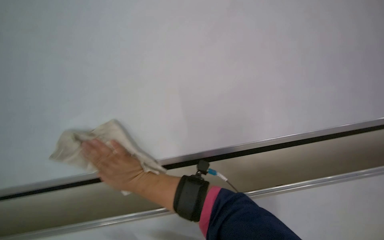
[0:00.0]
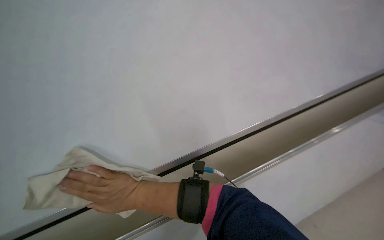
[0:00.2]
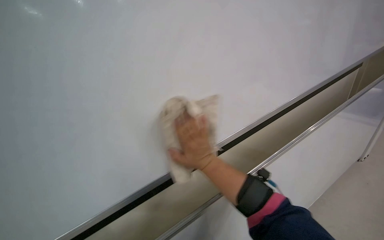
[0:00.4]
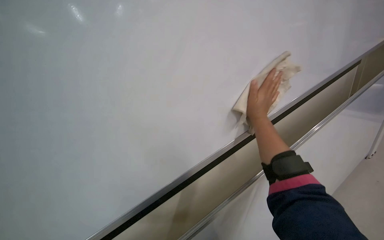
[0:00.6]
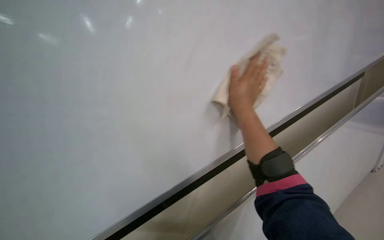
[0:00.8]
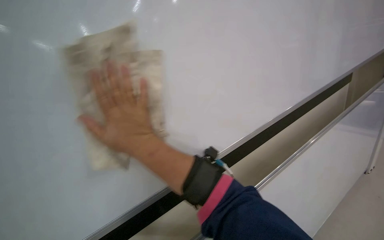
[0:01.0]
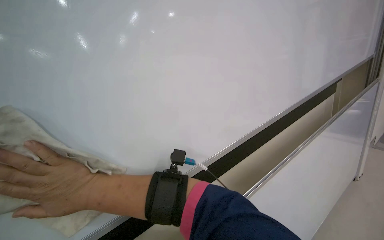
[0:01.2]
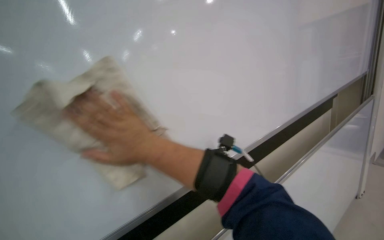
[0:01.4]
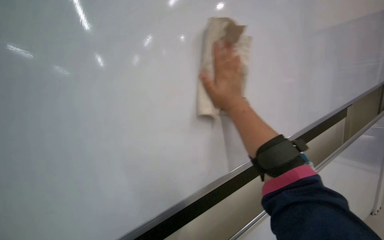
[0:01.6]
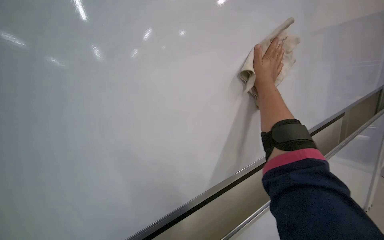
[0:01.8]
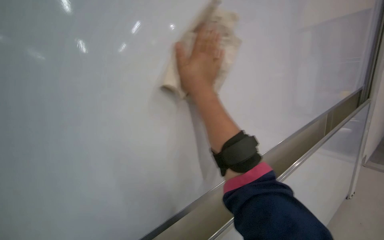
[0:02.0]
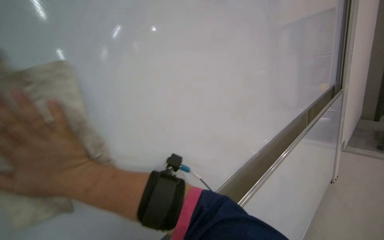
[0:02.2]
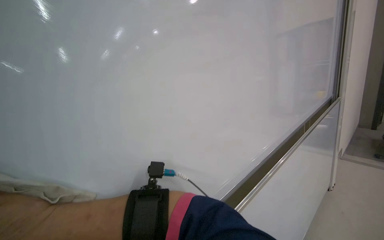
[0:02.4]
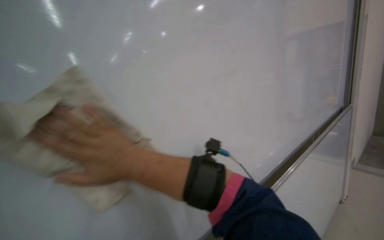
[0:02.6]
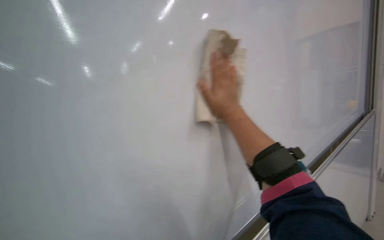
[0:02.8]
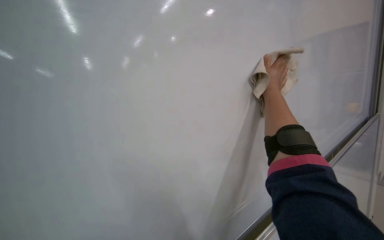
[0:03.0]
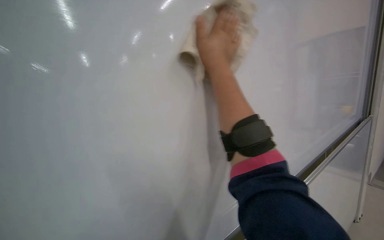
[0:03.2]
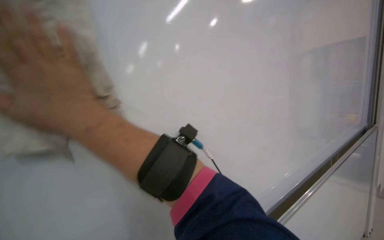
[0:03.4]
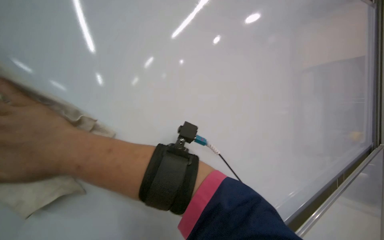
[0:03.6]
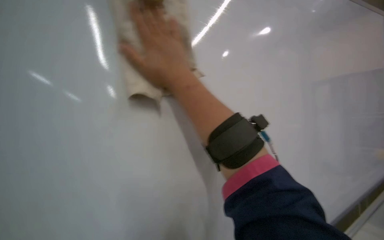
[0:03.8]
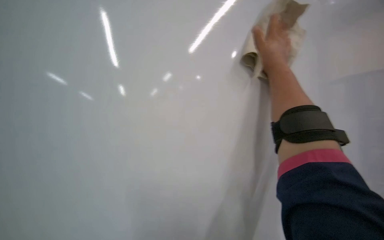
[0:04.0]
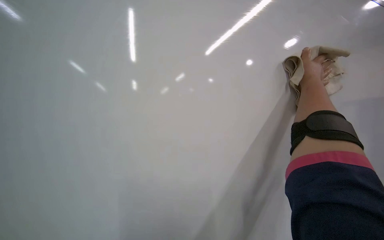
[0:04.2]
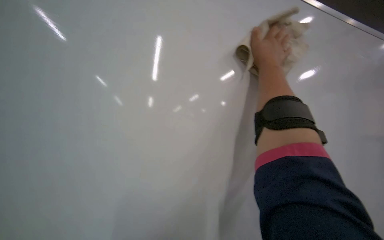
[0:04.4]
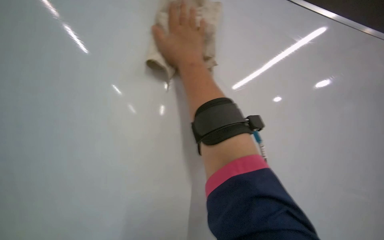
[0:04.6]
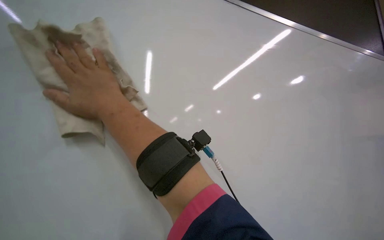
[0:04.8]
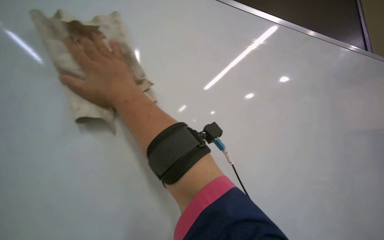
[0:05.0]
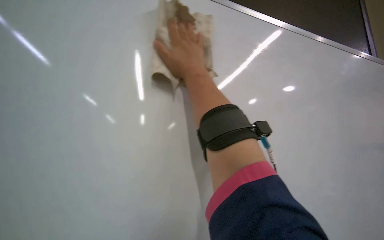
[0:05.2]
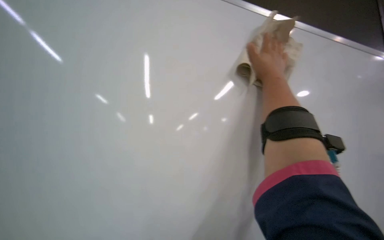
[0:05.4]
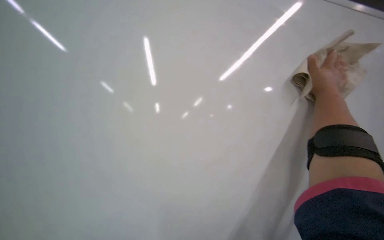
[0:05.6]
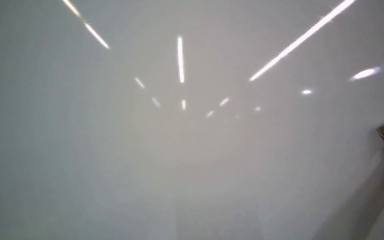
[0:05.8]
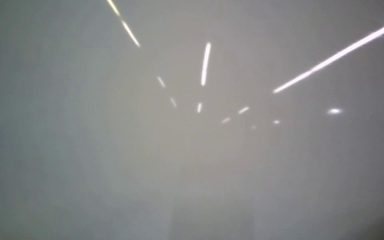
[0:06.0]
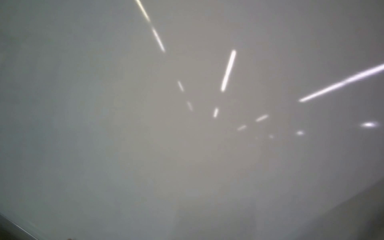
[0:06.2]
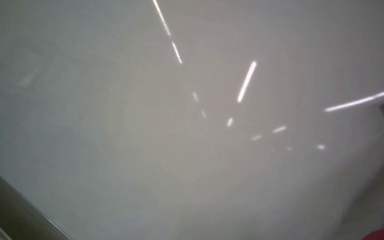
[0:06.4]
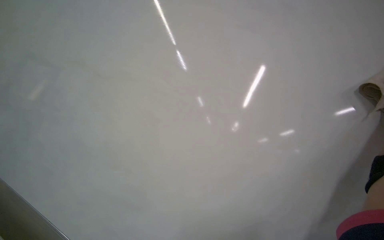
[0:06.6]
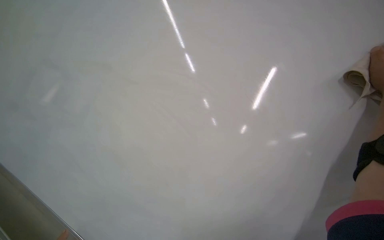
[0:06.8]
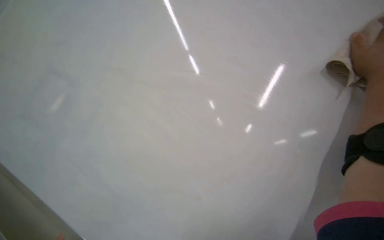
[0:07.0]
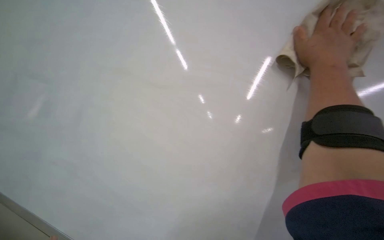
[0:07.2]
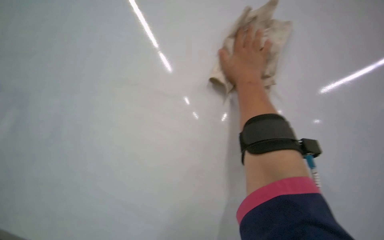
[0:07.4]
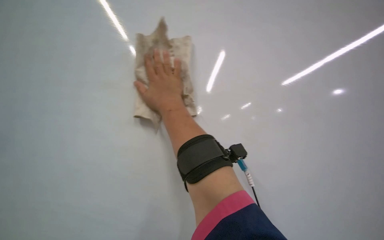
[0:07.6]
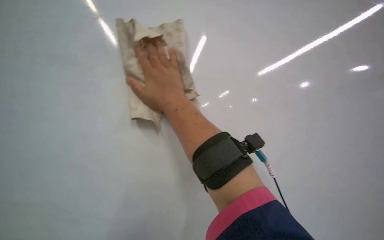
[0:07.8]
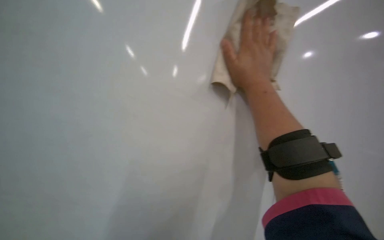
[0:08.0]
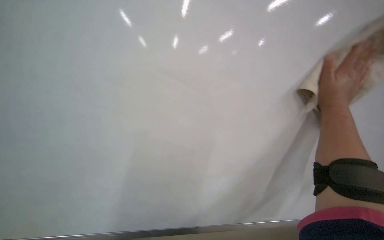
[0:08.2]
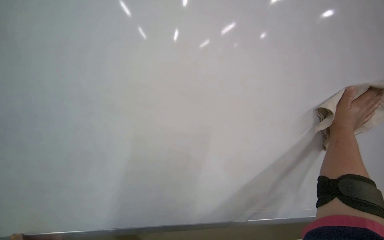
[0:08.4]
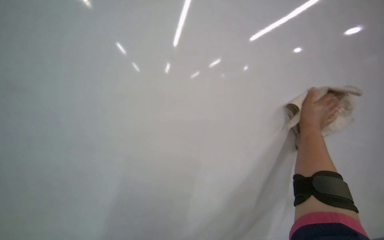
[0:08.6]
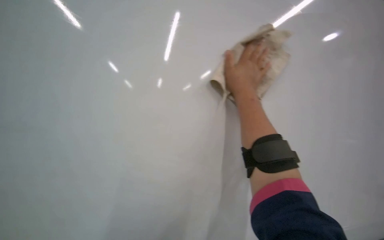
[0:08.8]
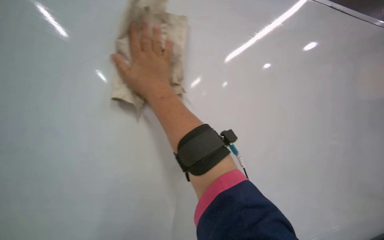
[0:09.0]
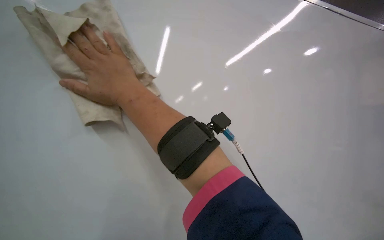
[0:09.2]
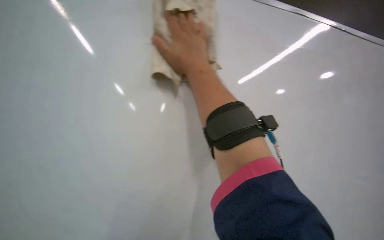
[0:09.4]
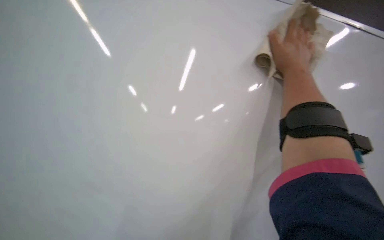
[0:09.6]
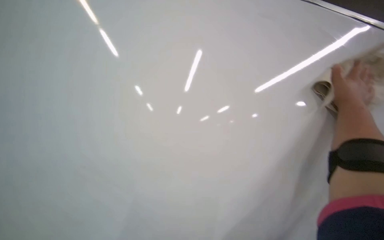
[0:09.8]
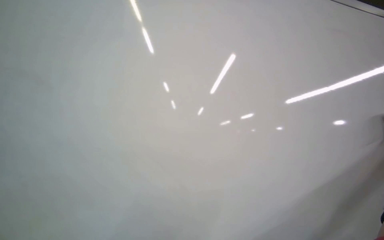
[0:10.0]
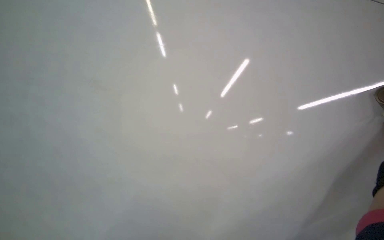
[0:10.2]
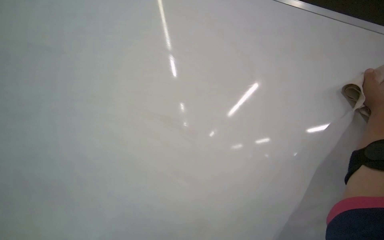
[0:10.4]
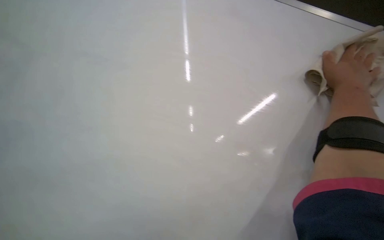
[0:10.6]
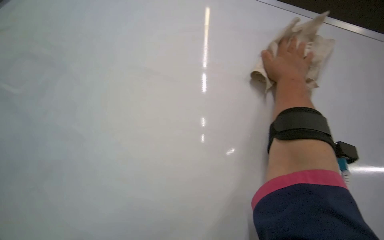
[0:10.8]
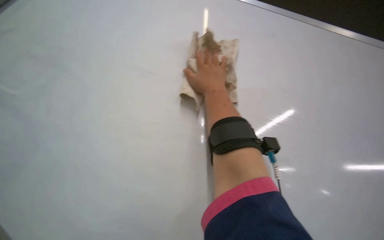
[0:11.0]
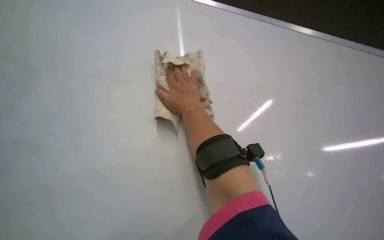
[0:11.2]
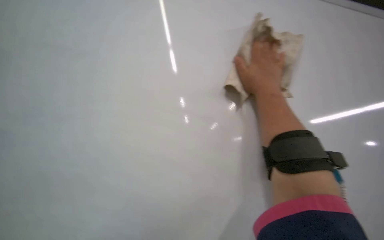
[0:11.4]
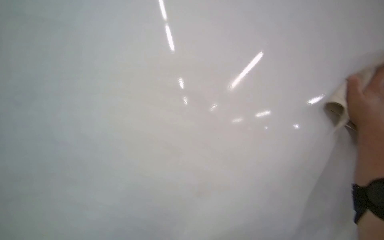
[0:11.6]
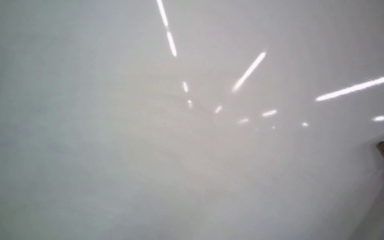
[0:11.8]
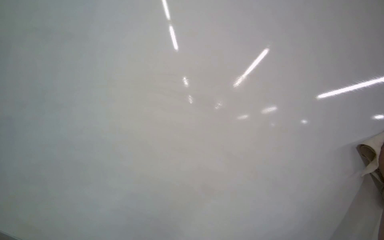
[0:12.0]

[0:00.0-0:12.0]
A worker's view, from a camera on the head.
Job: wiping surfaces.
The whole recording: Cleaning whiteboard. The worker prepares cleaning supplies and wipes the whiteboard with a cloth and cleaner.
0:00.0 to 0:01.6: The view pans to the right by some 20 degrees. The right hand swings left and right, some 40 cm each way, with 2 reversals.
0:01.6 to 0:03.0: The right hand moves left and right over some 50 cm, changing direction 2 times.
0:03.0 to 0:04.4: The view tips upward by roughly 15 degrees. The right hand swings left and right, some 50 cm each way, with 2 reversals.
0:04.4 to 0:06.0: The wearer's head swings about 45 degrees to the left.
0:07.6 to 0:09.0: The view tips downward by some 20 degrees.

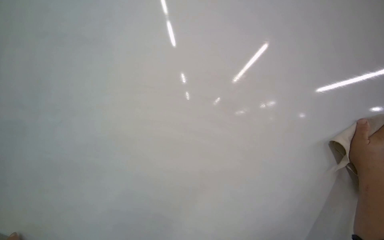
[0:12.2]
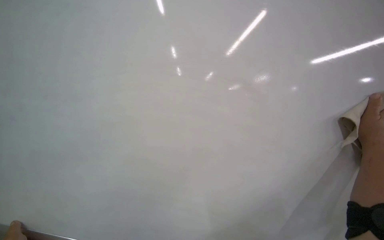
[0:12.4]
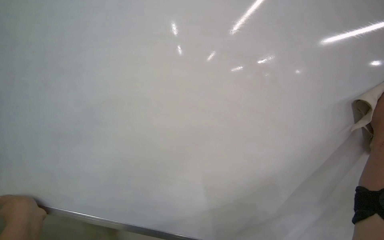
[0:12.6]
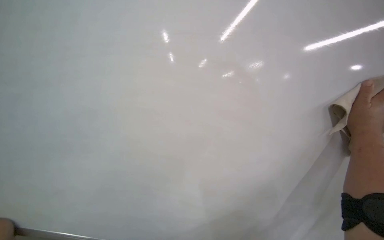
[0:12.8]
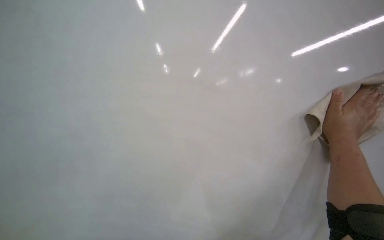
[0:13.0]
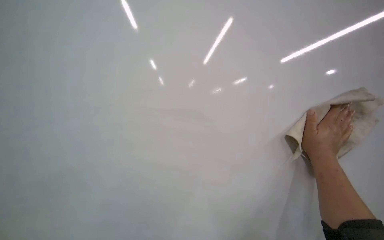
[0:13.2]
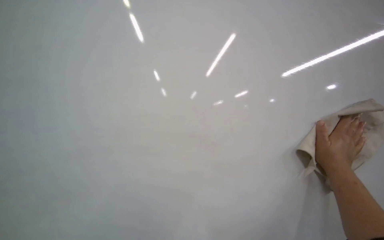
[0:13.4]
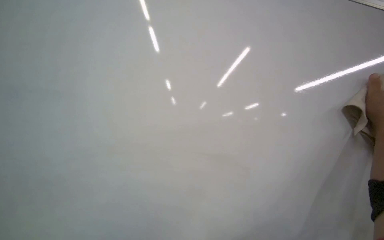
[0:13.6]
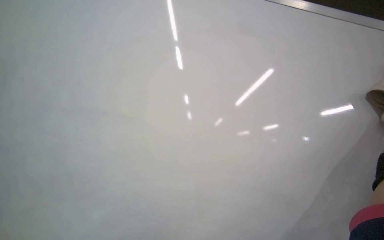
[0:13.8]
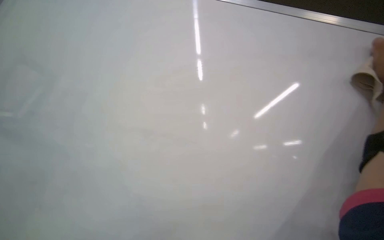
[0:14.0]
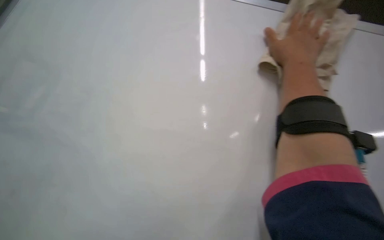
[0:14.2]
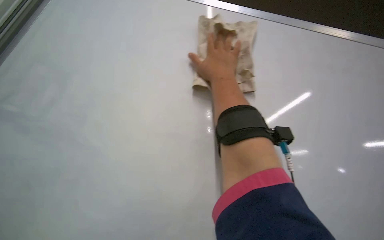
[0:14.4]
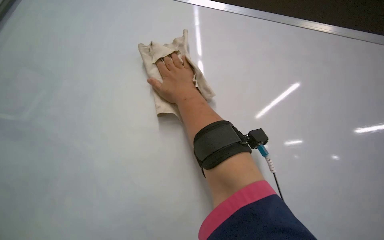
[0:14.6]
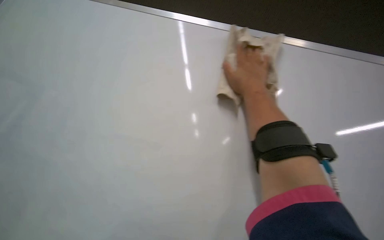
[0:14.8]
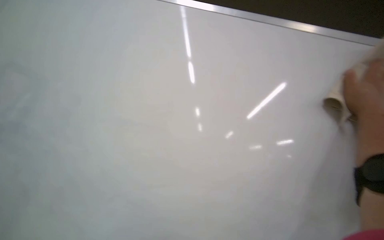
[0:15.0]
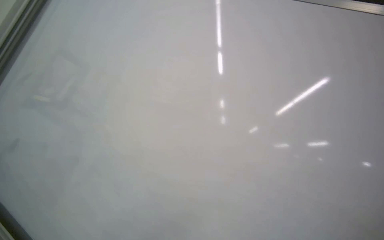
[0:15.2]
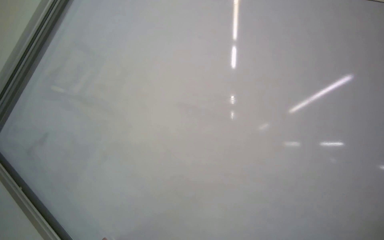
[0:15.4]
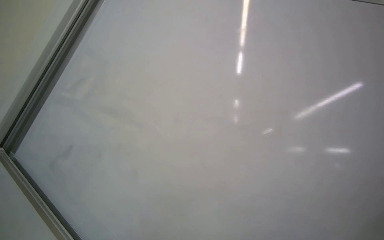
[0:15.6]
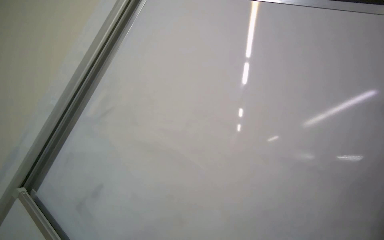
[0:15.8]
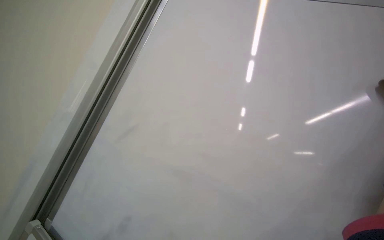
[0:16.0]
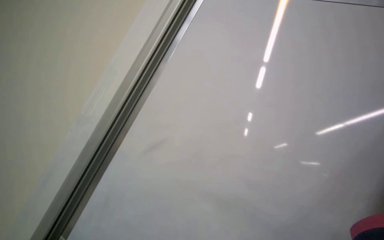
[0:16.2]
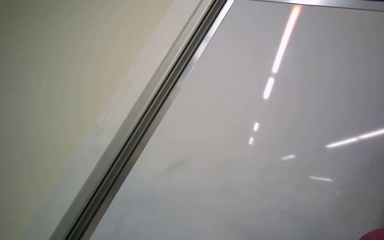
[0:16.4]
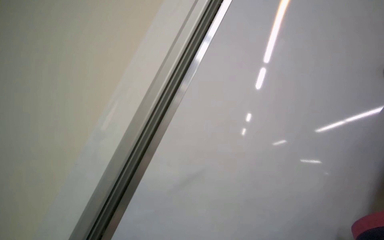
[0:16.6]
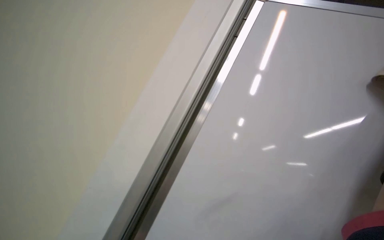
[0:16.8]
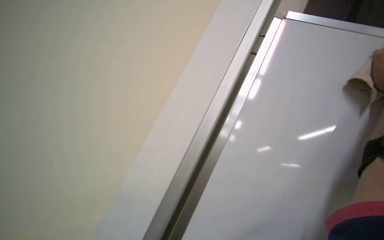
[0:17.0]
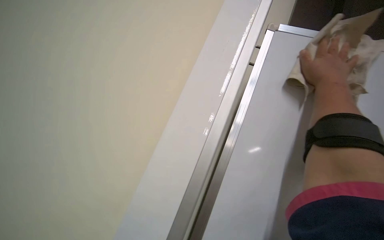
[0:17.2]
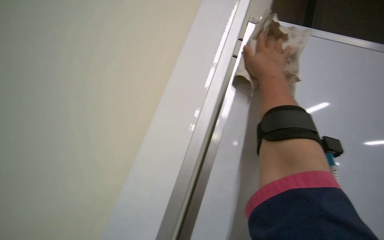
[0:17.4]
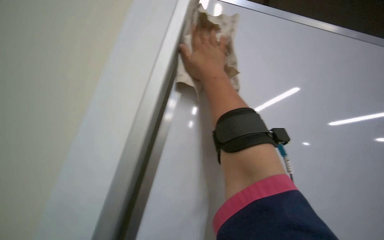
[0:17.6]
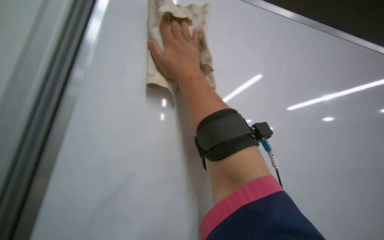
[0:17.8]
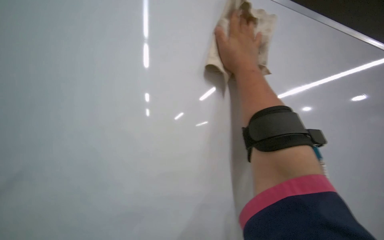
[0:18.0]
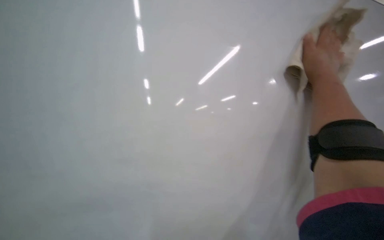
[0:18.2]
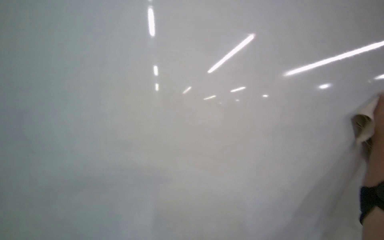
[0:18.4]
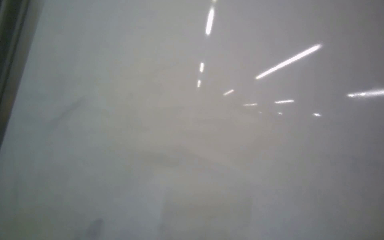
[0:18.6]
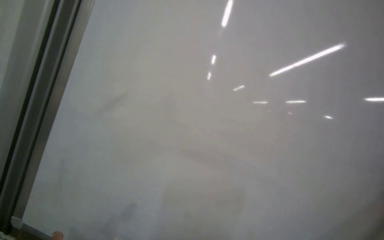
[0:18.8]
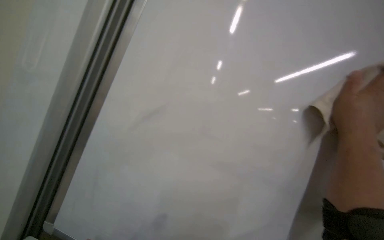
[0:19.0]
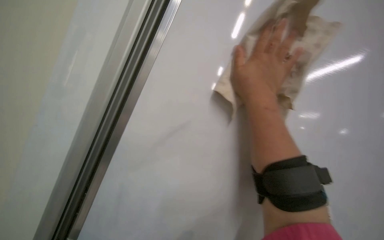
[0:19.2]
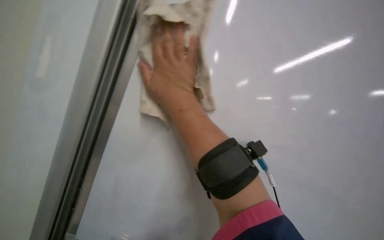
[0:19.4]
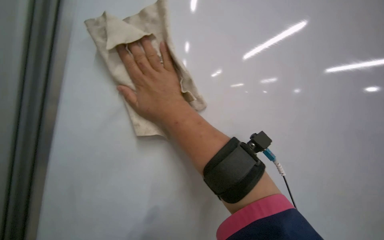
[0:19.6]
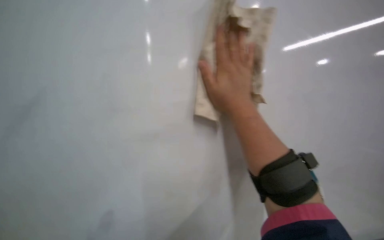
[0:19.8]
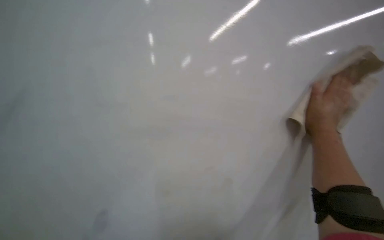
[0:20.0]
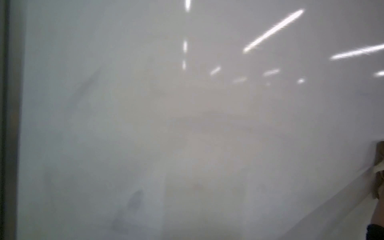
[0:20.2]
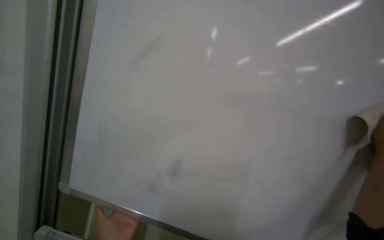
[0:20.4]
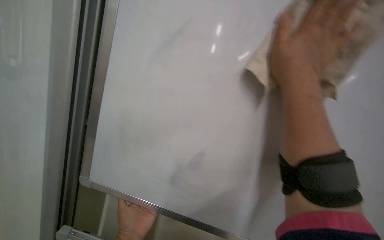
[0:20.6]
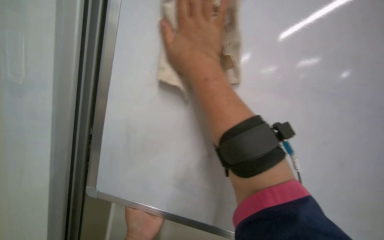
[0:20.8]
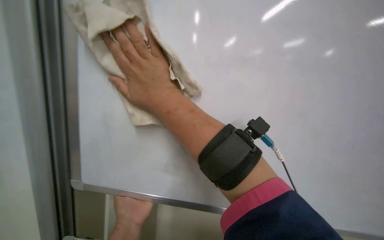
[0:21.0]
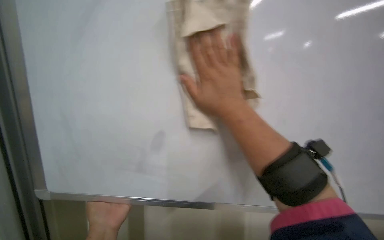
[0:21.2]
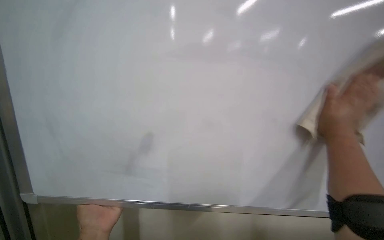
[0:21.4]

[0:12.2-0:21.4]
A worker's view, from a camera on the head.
Job: wiping surfaces.
The whole recording: Cleaning whiteboard. The worker prepares cleaning supplies and wipes the whiteboard with a cloth and cleaner.
0:12.2 to 0:13.8: The view tilts about 20 degrees upward.
0:16.8 to 0:18.4: The head turns to the right by roughly 50 degrees.
0:18.4 to 0:19.8: The scene turns some 30 degrees counterclockwise in the picture.
0:19.8 to 0:21.4: The camera is aimed roughly 20 degrees further to the left.
